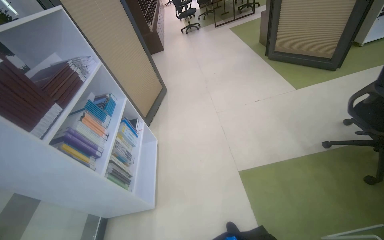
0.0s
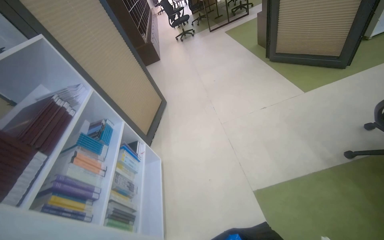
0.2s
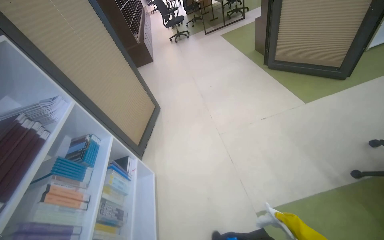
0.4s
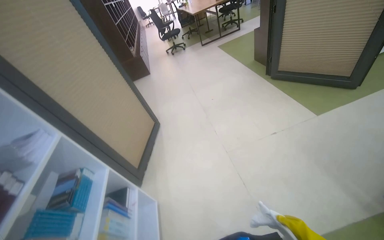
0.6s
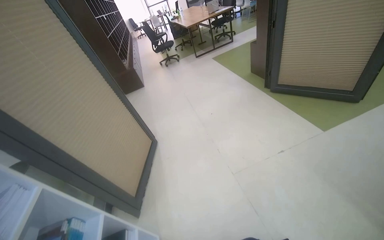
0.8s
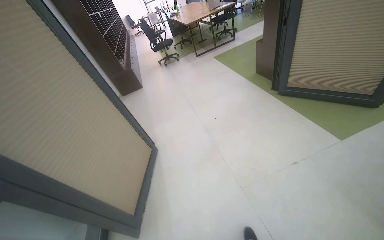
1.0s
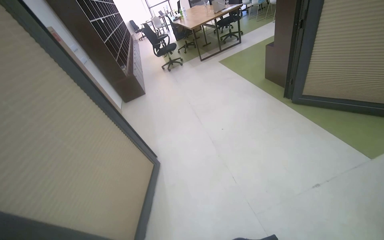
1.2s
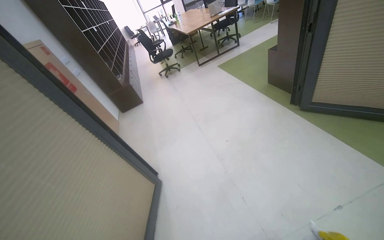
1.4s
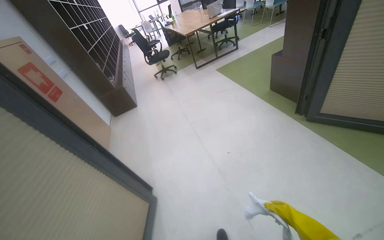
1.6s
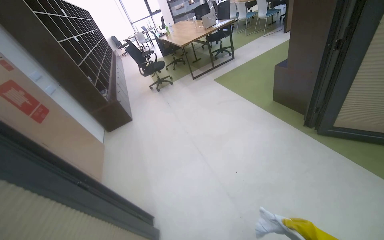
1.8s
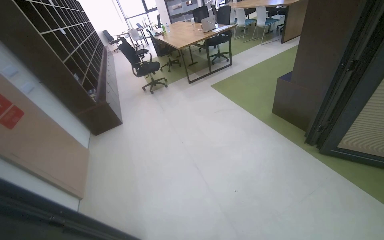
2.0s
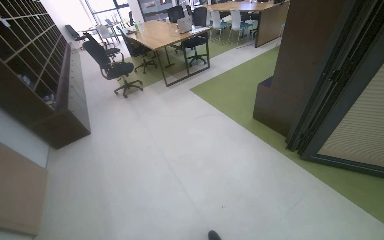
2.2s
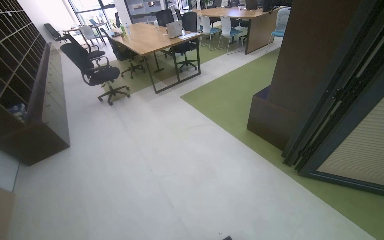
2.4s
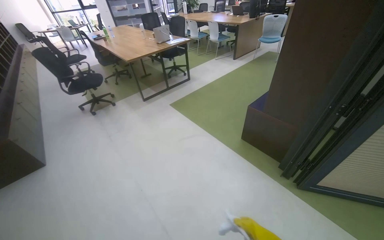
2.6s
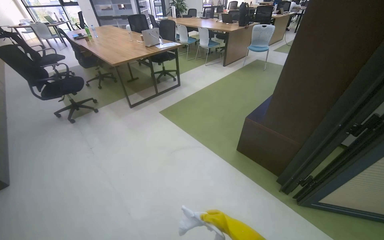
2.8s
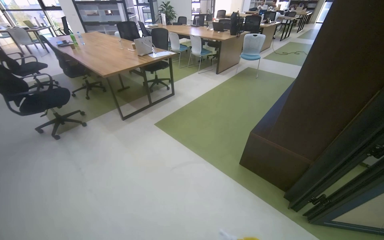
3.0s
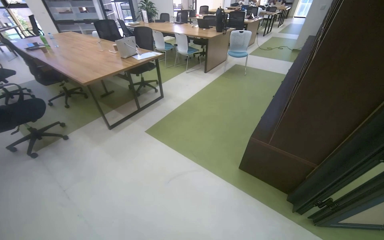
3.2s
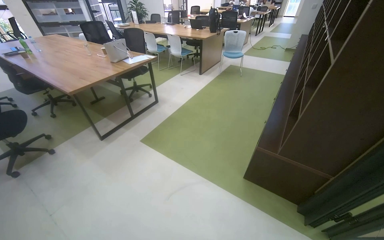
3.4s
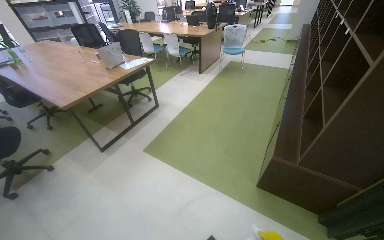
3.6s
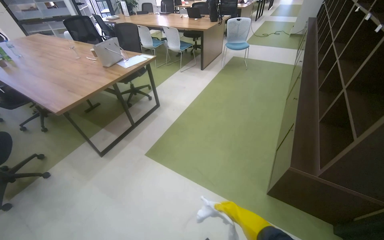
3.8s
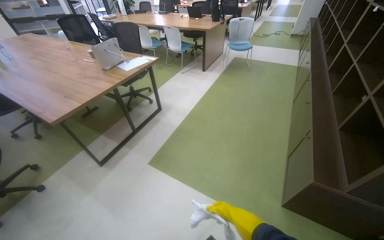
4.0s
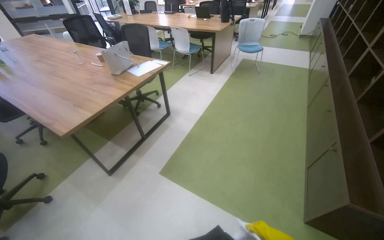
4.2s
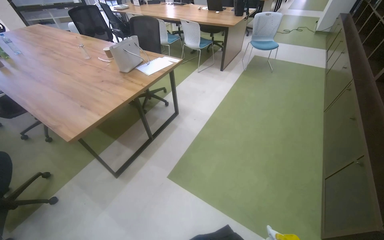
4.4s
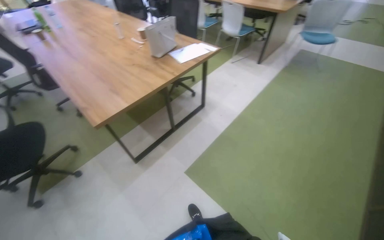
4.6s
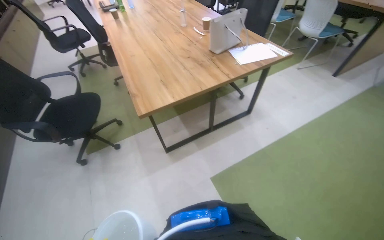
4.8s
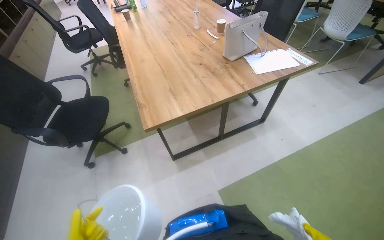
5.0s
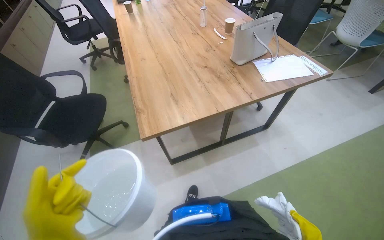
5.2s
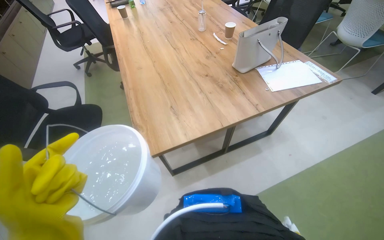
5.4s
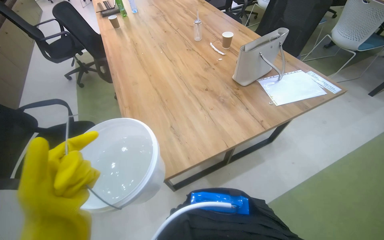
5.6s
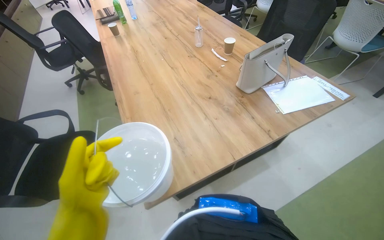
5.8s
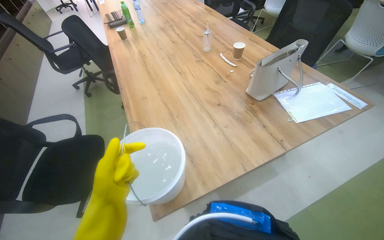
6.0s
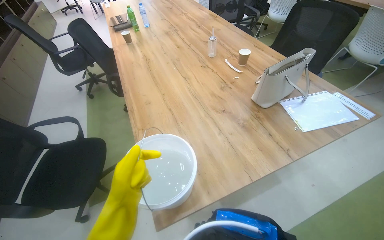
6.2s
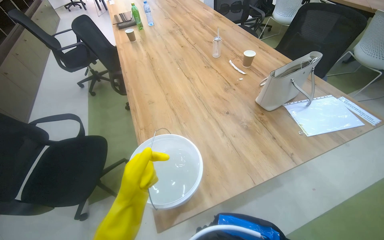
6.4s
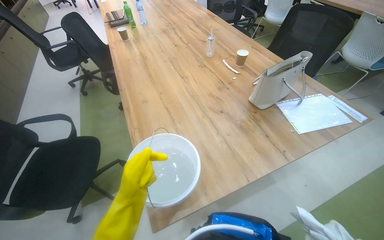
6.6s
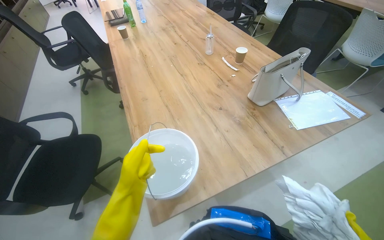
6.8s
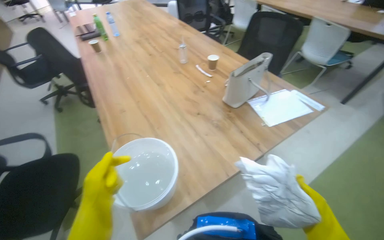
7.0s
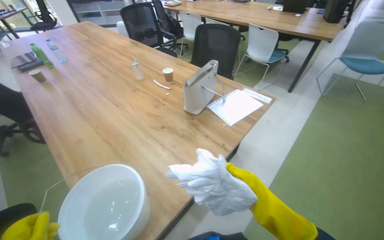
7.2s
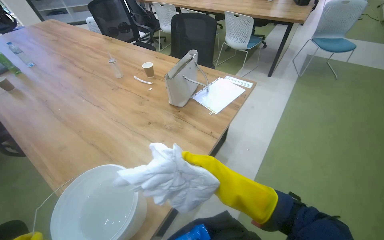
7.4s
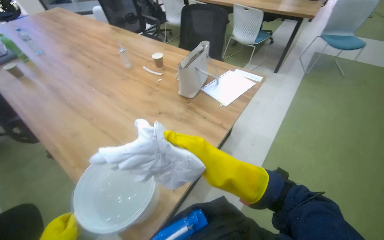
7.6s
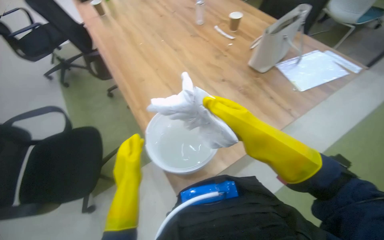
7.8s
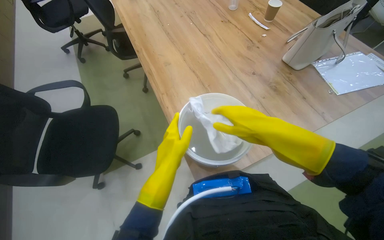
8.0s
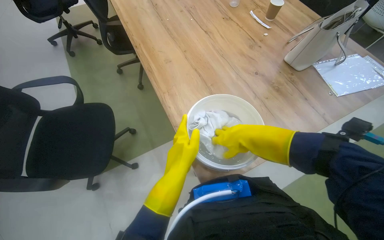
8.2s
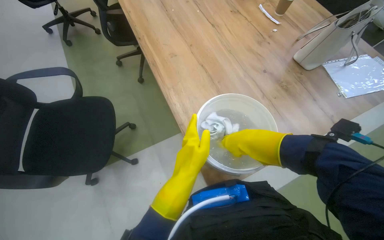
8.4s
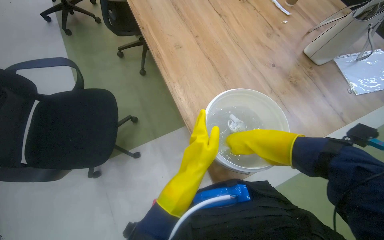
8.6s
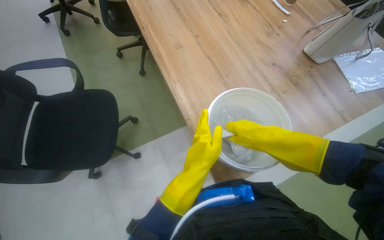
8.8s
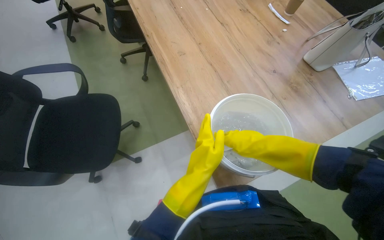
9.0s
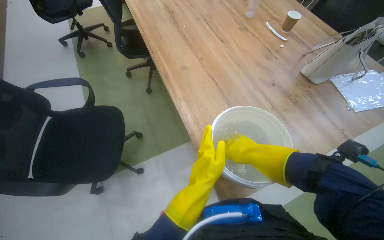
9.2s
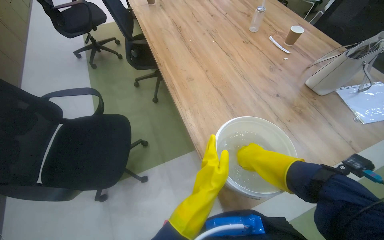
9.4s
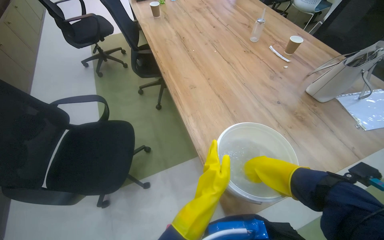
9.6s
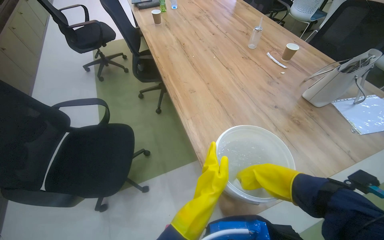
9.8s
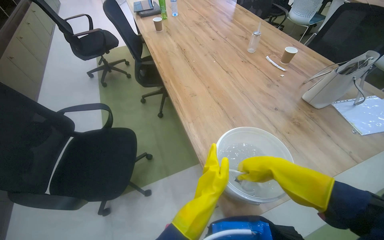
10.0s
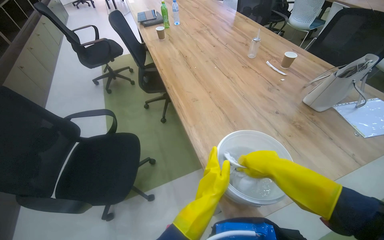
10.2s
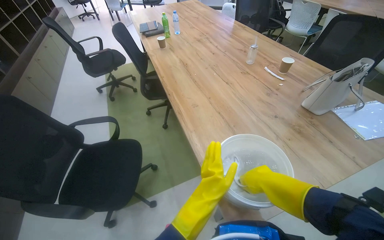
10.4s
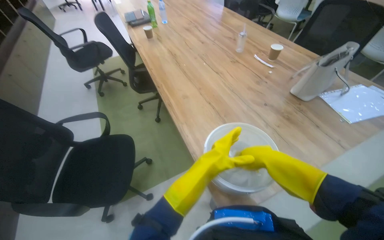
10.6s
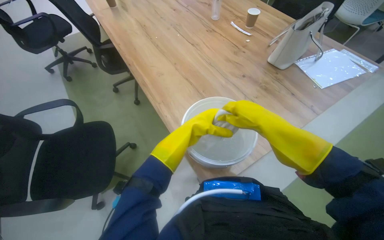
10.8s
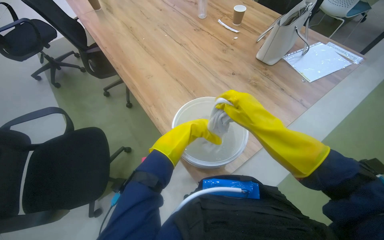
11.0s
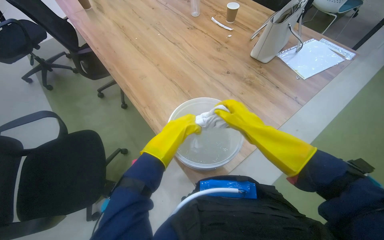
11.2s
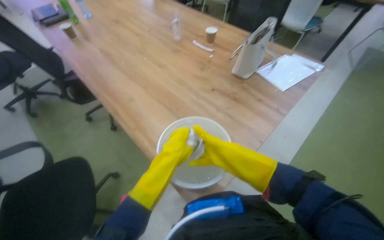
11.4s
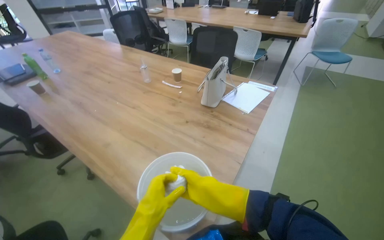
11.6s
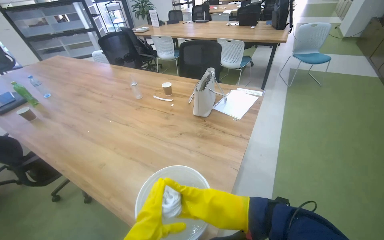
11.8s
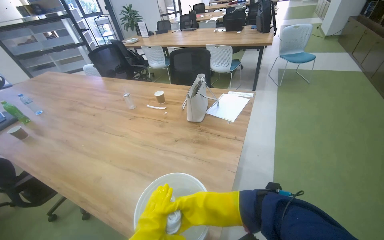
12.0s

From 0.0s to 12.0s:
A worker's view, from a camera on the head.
Job: wiping surfaces.
The whole recording: Cleaning table surface. The worker wipes the table surface with a cloth, moving items and adjusting the cloth as needed.
From 0.0s to 1.6s: The head travels some 1.5 m.
From 1.6s to 3.0s: The camera is carried approximately 1.5 m. The camera is aimed some 30 degrees further to the right.
From 3.0s to 4.4s: The wearer moves about 1 m.
From 4.4s to 6.0s: The camera is carried roughly 80 cm. The wearer's head swings approximately 35 degrees to the left.
From 6.0s to 7.6s: The head turns to the right by some 30 degrees.
From 7.6s to 9.0s: The view tips downward by some 20 degrees. The scene turns some 30 degrees clockwise in the picture.
From 9.0s to 10.4s: The view tips upward by roughly 20 degrees. The right hand goes nearer and farther, approximately 25 cm each way, reversing 2 times.
From 10.4s to 12.0s: The wearer's head swings about 45 degrees to the right.

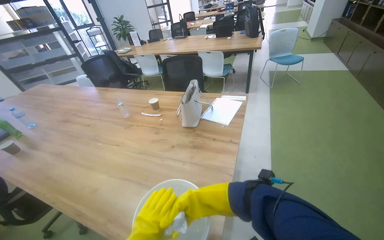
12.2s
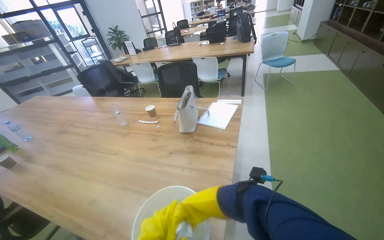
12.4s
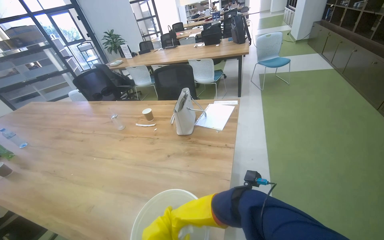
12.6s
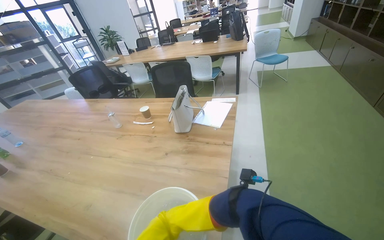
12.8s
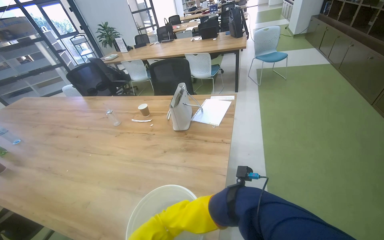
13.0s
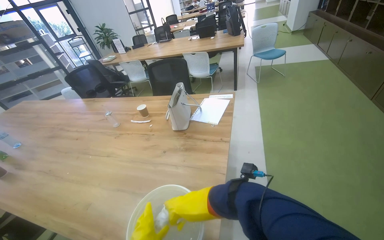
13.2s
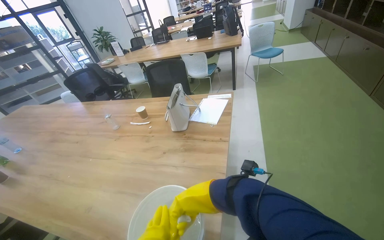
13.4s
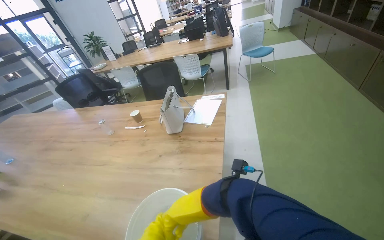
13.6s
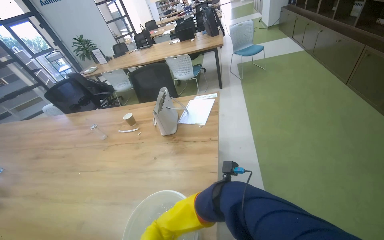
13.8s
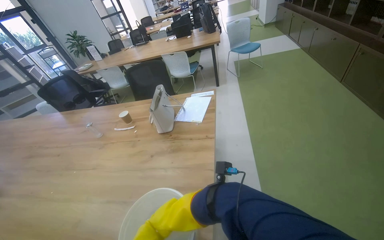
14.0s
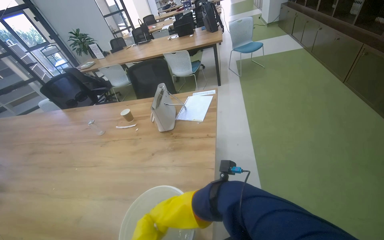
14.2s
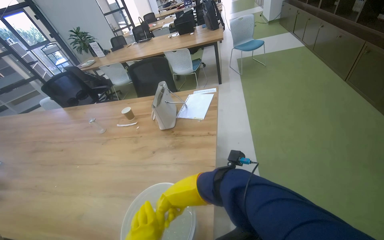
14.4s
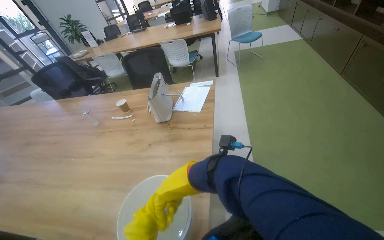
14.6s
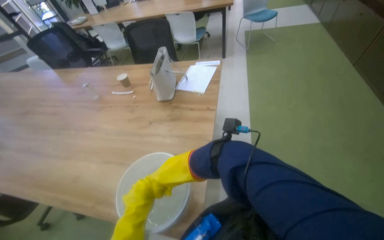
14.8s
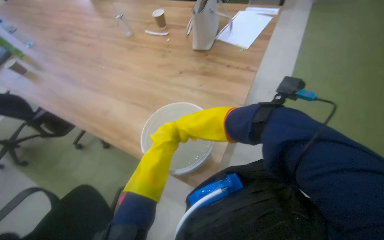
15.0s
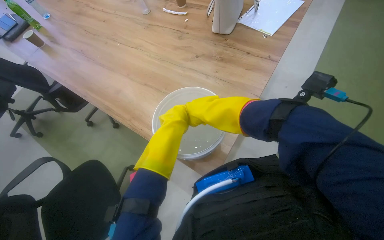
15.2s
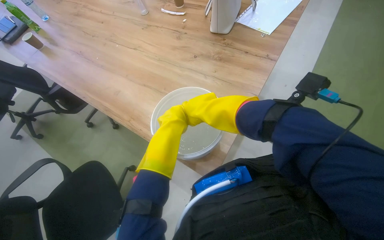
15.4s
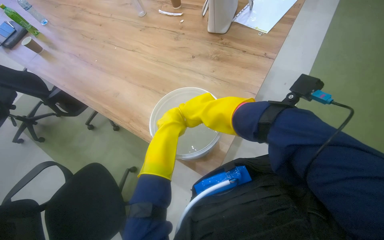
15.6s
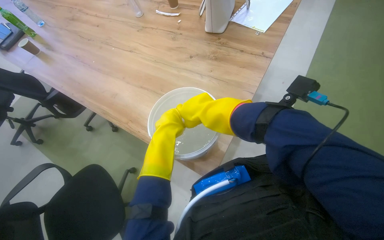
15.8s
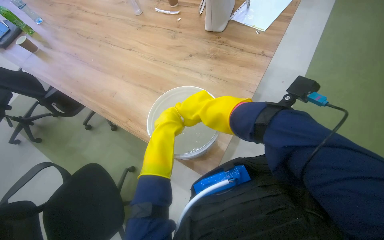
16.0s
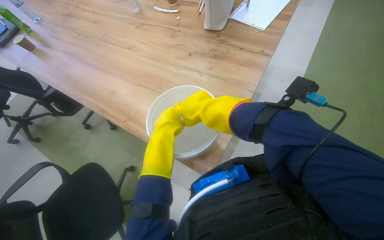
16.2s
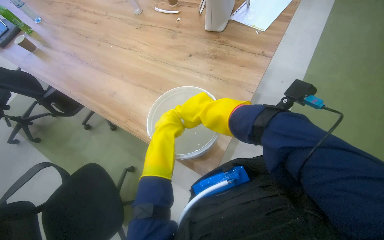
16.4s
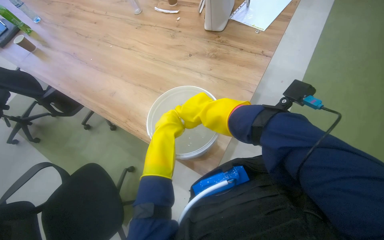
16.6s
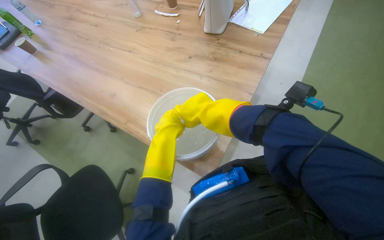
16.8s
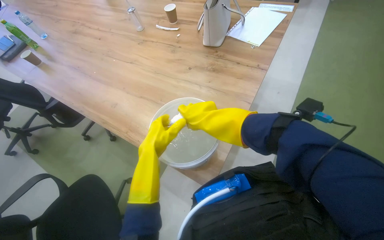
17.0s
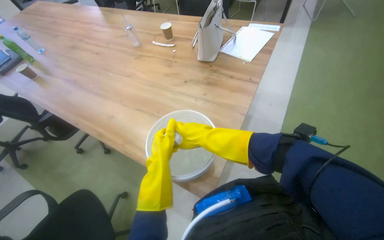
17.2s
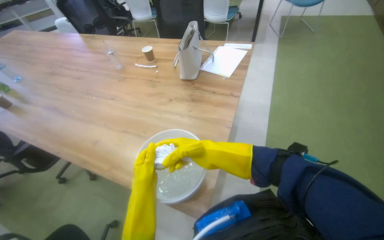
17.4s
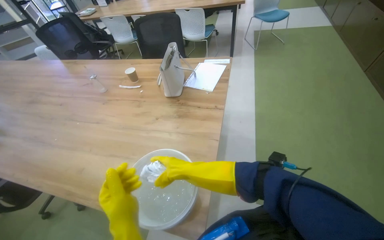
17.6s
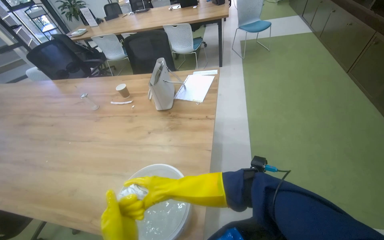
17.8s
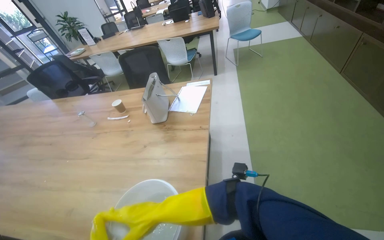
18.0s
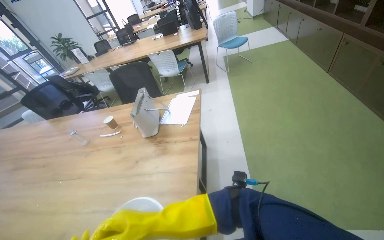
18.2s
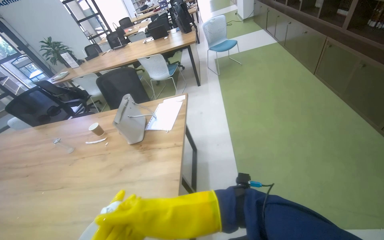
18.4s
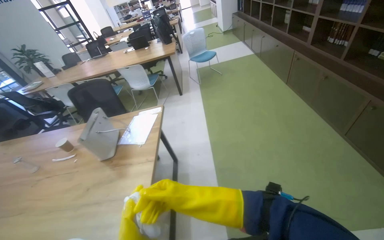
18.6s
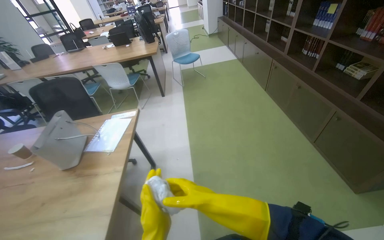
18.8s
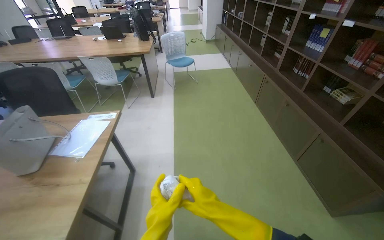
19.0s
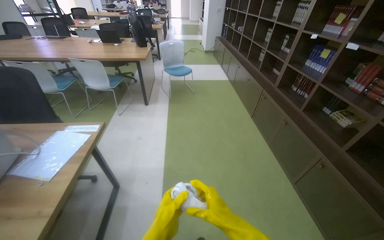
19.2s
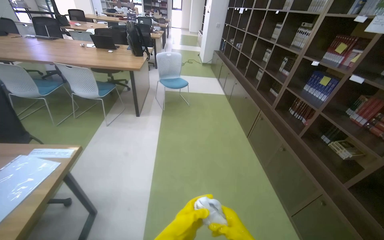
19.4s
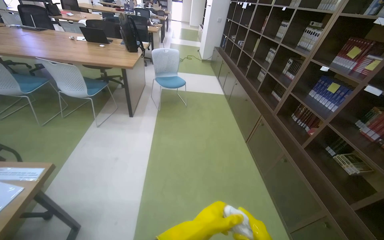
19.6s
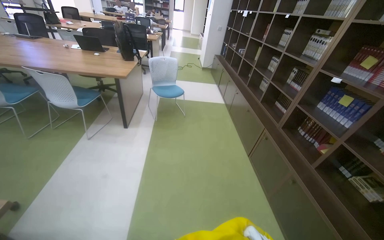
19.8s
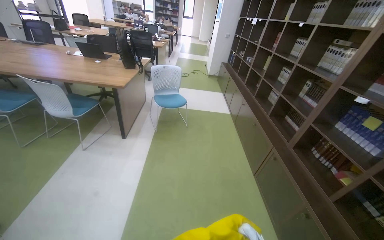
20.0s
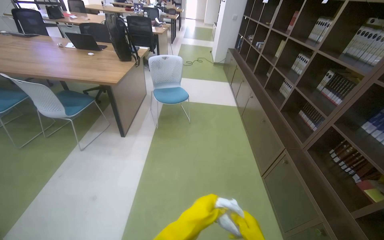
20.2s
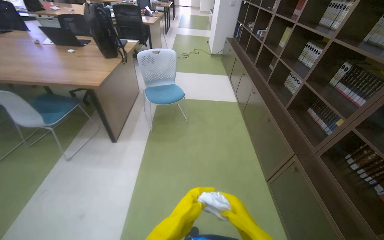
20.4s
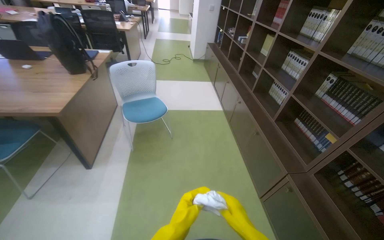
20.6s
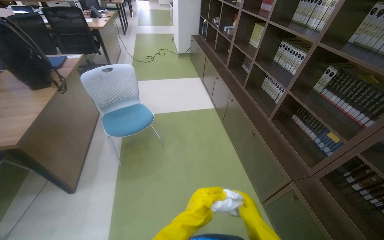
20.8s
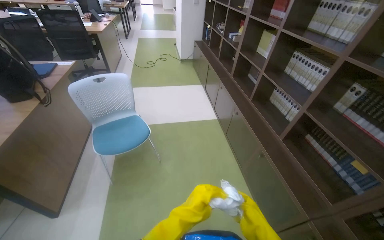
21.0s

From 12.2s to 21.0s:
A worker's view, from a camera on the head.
Job: wiping surfaces.
The whole recording: Cleaning table surface. The worker wipes the table surface with a cloth, moving items and adjusting the cloth as needed.
From 13.6s to 15.2s: The wearer looks approximately 30 degrees further downward.
From 16.6s to 18.0s: The wearer's head swings about 25 degrees to the right. The view tips upward by roughly 25 degrees.
From 18.0s to 19.6s: The camera is carried some 80 cm. The camera sweeps to the right, by roughly 20 degrees.
From 19.6s to 21.0s: The camera travels some 1.5 m.
